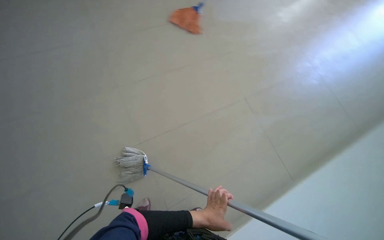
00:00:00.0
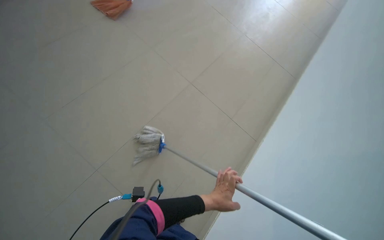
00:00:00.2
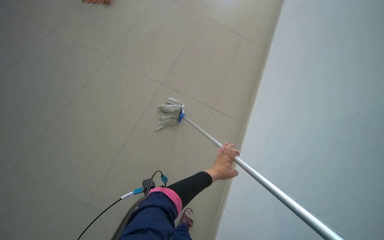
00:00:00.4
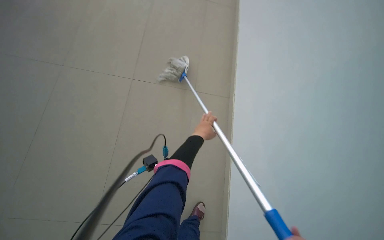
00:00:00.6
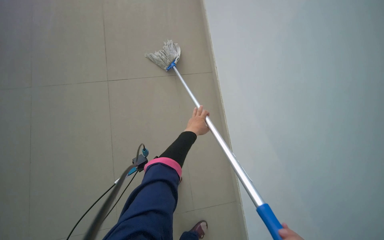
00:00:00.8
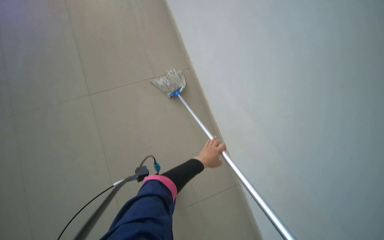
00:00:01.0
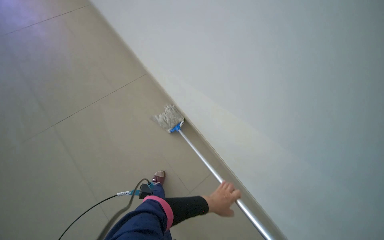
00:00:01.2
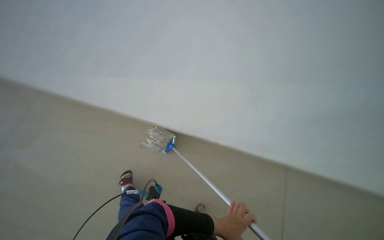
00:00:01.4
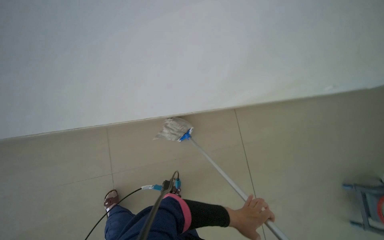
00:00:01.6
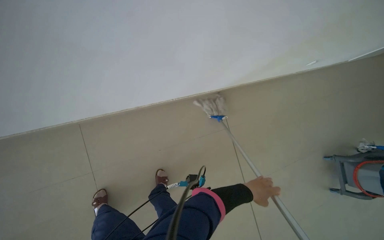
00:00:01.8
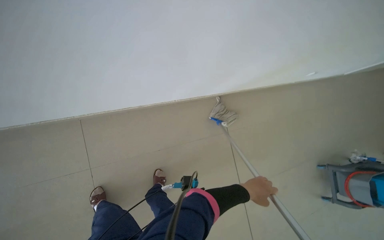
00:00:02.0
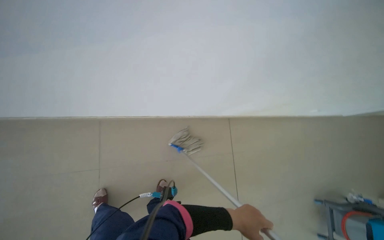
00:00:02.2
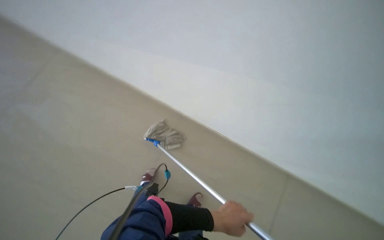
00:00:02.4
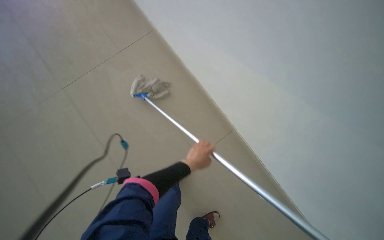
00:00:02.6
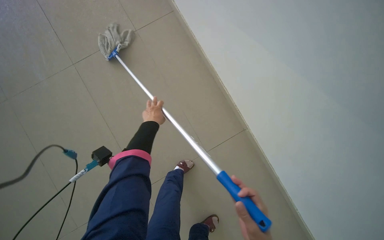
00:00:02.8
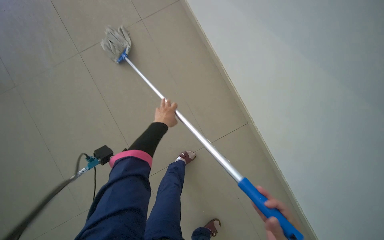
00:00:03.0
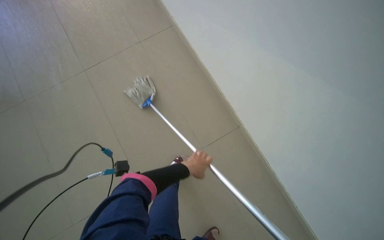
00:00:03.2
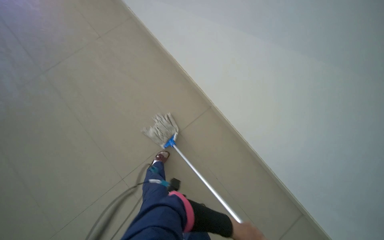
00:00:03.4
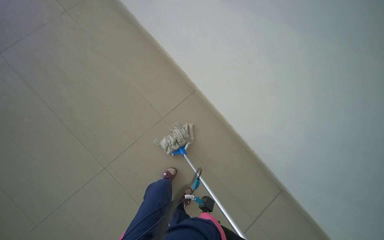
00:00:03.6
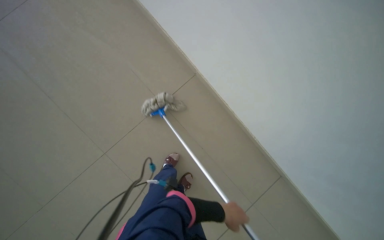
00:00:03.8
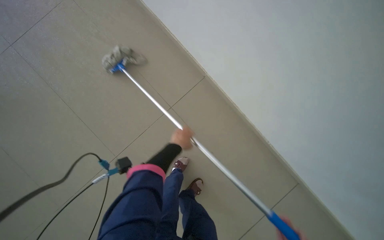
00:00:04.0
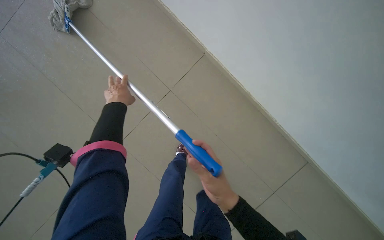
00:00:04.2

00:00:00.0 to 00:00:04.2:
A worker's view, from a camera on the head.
Job: mopping floor.
The whole recording: Mopping floor in pool area. The worker mops the tiled floor surrounding the swimming pool.
00:00:02.8 to 00:00:04.2: The left hand moves some 50 cm down the picture and comes back.

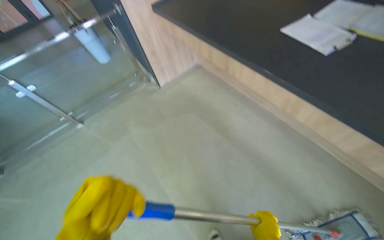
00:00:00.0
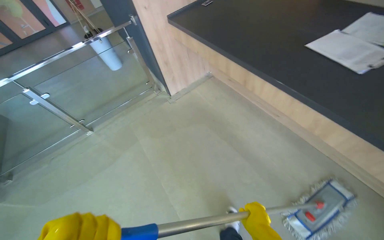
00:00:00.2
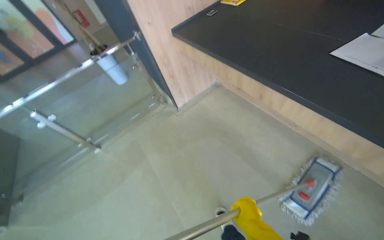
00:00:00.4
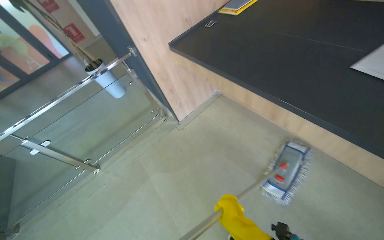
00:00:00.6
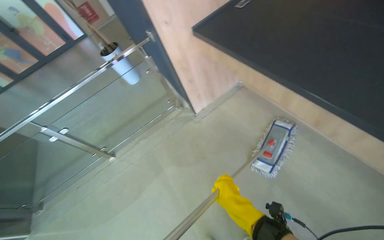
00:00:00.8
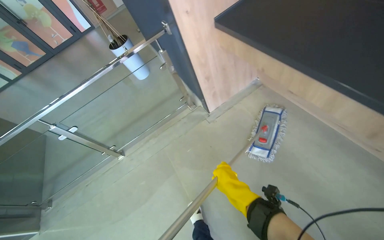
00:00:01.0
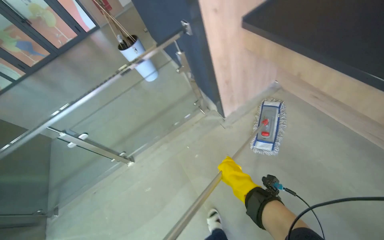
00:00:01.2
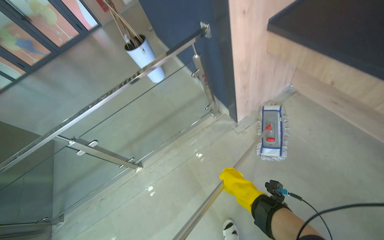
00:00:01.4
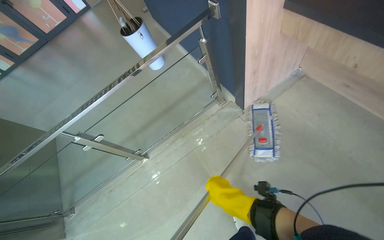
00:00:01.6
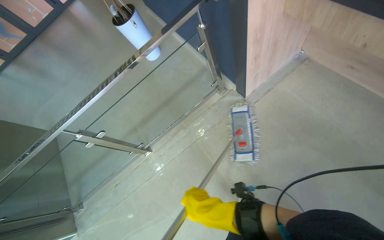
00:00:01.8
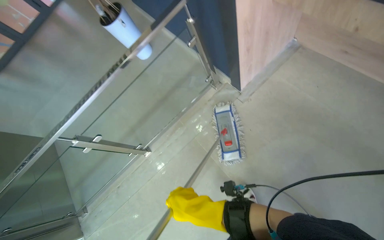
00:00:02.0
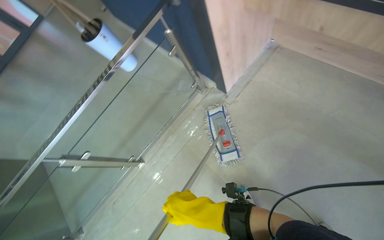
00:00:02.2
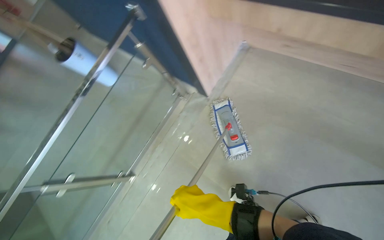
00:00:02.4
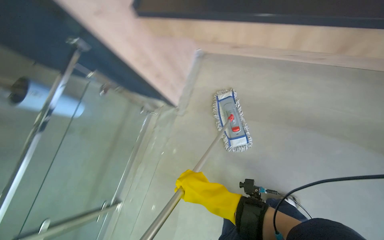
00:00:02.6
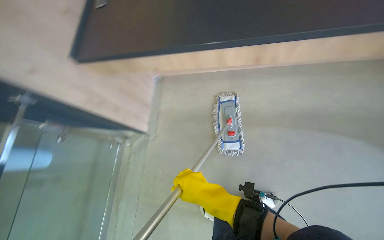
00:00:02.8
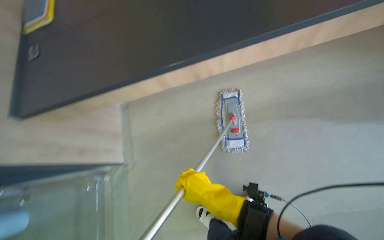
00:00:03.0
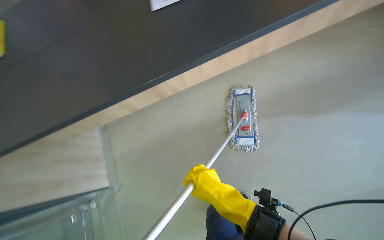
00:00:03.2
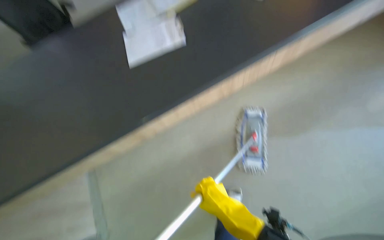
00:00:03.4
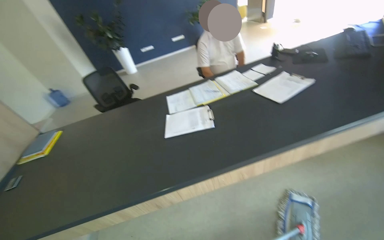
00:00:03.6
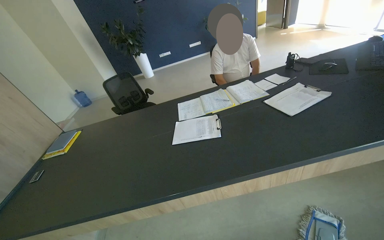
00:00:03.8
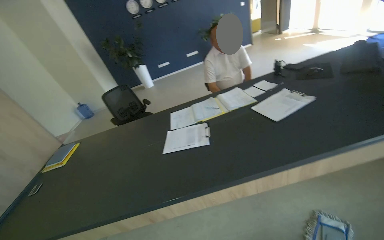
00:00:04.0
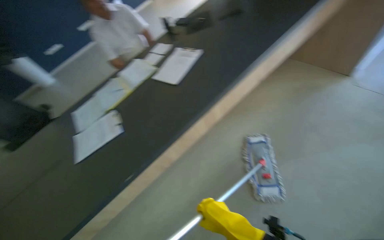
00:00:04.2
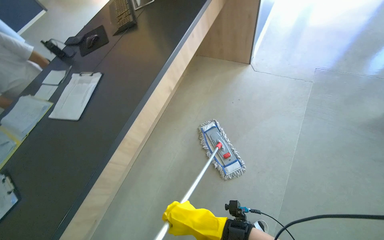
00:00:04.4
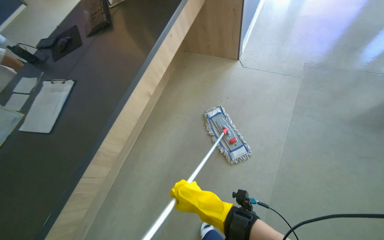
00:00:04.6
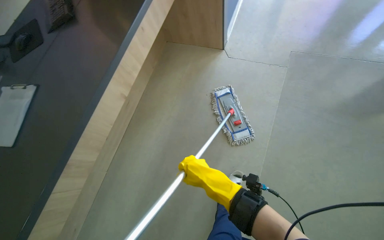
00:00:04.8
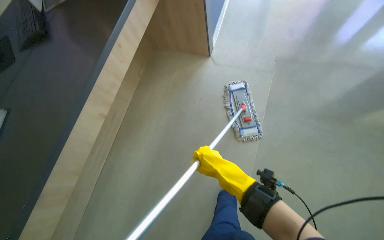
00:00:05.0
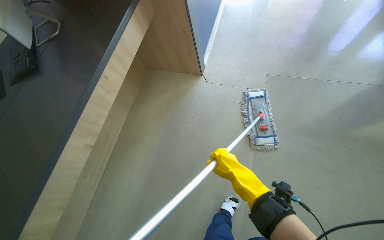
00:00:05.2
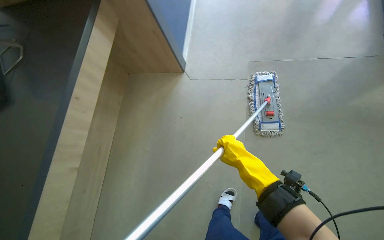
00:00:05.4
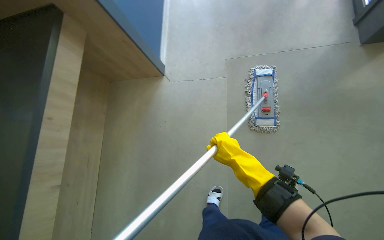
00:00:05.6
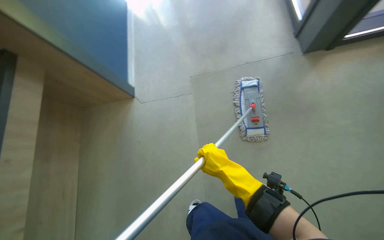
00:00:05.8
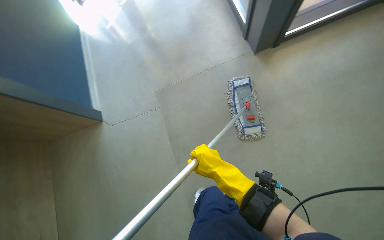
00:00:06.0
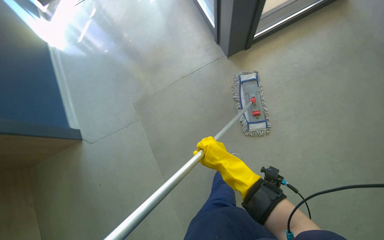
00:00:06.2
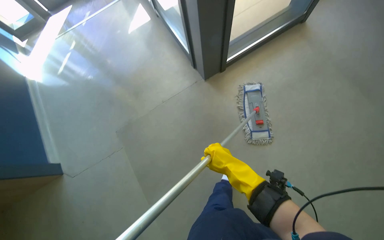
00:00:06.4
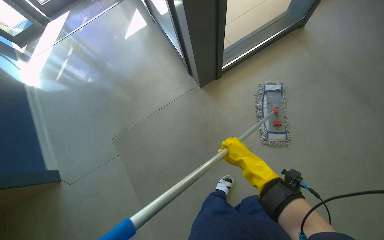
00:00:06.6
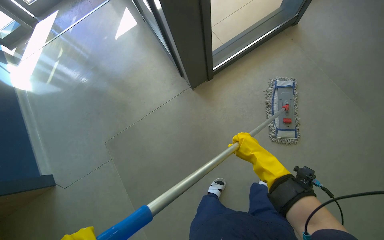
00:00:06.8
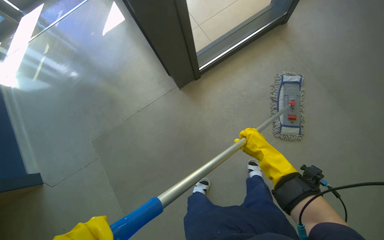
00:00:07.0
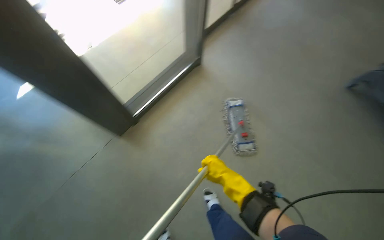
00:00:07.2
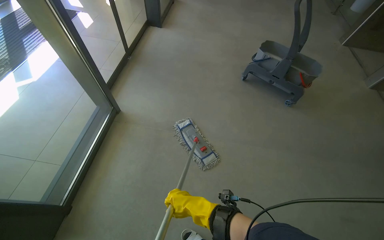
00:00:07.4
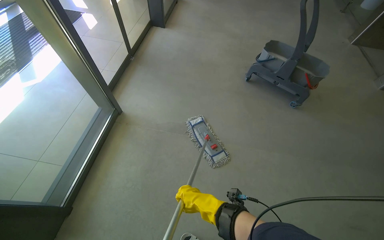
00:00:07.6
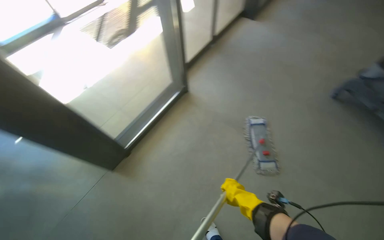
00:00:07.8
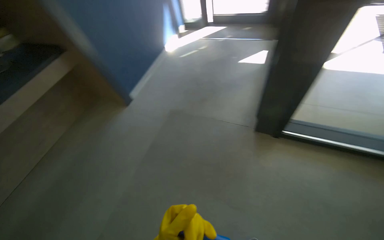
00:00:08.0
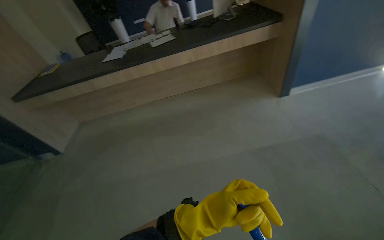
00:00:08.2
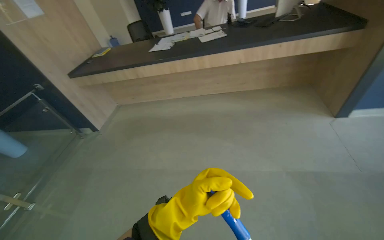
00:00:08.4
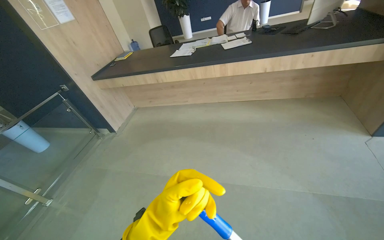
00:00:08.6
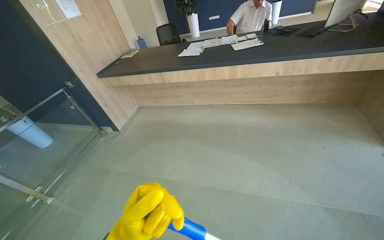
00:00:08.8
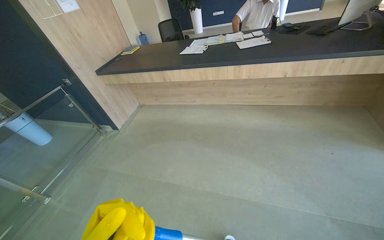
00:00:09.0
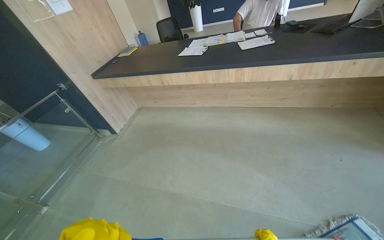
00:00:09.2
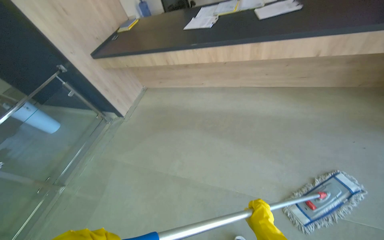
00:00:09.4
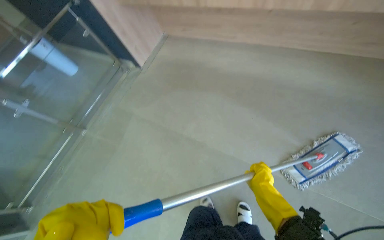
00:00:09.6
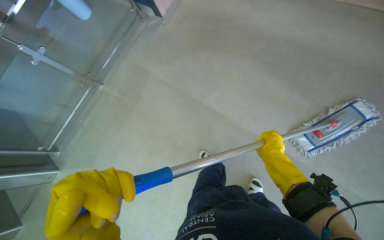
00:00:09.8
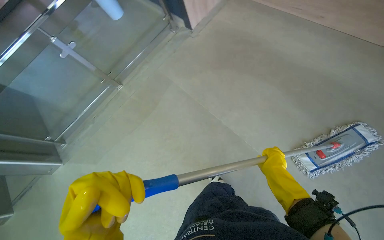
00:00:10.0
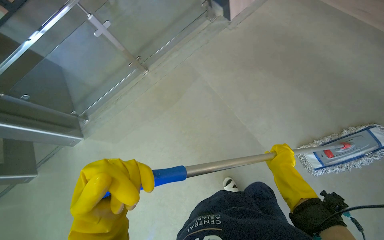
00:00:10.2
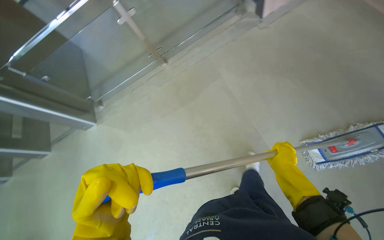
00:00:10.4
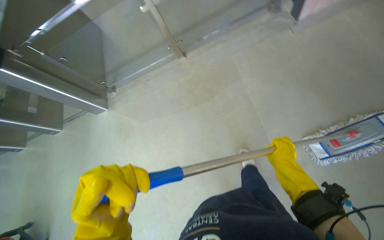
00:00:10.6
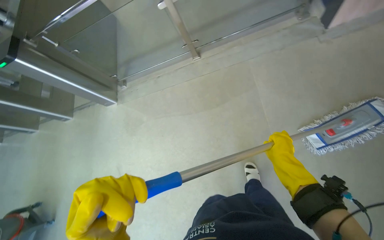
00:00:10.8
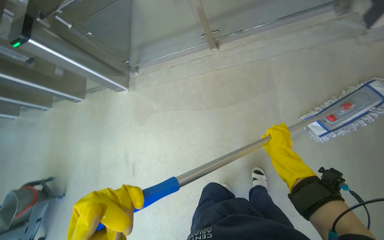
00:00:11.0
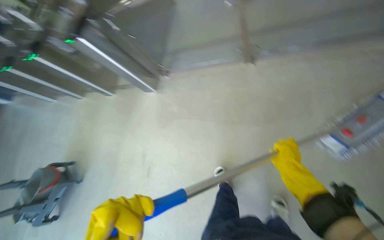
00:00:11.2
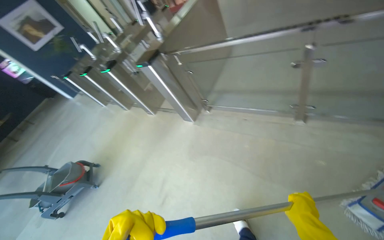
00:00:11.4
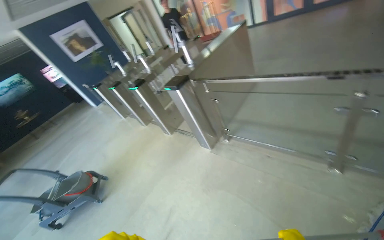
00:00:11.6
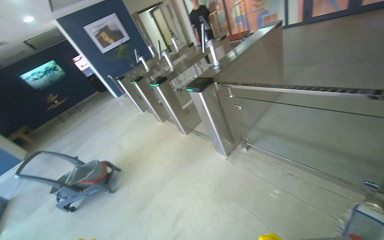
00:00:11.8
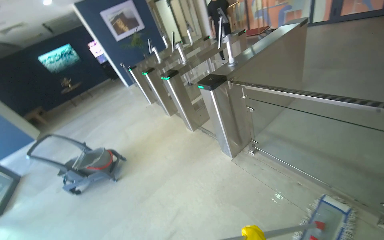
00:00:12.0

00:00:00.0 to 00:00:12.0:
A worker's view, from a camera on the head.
Job: mopping floor.
The whole recording: Mopping entrance floor. The worker cleans the mop head and mops the floor near the entrance and turnstiles.
00:00:00.0 to 00:00:01.6: The wearer moves roughly 1 m.
00:00:01.6 to 00:00:03.0: The head rotates some 50 degrees to the right.
00:00:04.4 to 00:00:06.0: The head travels about 1 m. The head turns to the right by approximately 45 degrees.
00:00:06.0 to 00:00:07.6: The wearer's head swings approximately 55 degrees to the right. The view tilts some 30 degrees upward.
00:00:07.6 to 00:00:09.0: The head travels roughly 90 cm. The head turns to the left by about 175 degrees. The view tilts about 15 degrees downward.
00:00:09.0 to 00:00:10.4: The wearer moves roughly 60 cm. The wearer looks some 45 degrees further to the left. The view tips downward by some 40 degrees.
00:00:10.4 to 00:00:12.0: The camera is carried some 60 cm. The wearer looks approximately 75 degrees further to the left.

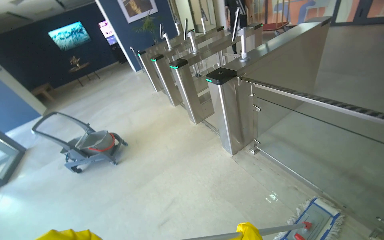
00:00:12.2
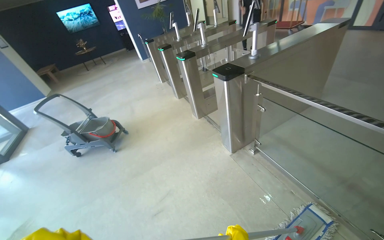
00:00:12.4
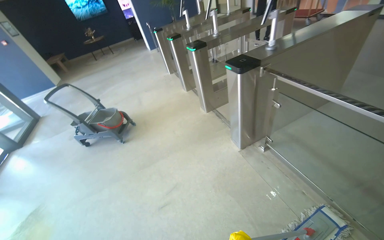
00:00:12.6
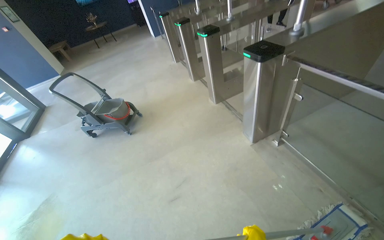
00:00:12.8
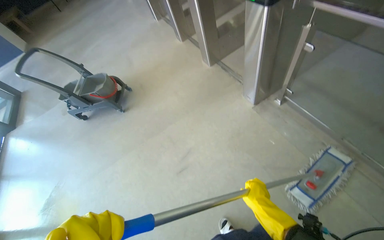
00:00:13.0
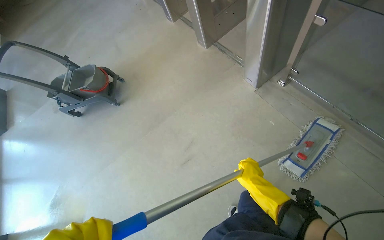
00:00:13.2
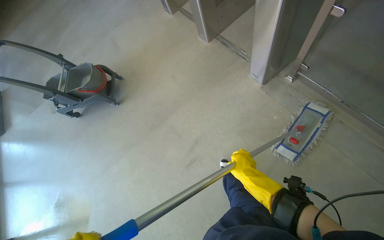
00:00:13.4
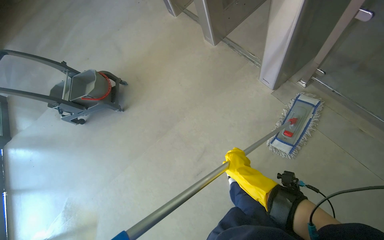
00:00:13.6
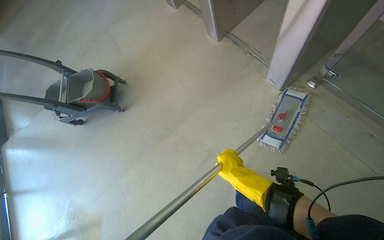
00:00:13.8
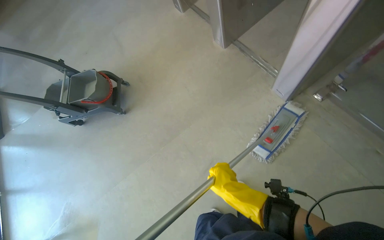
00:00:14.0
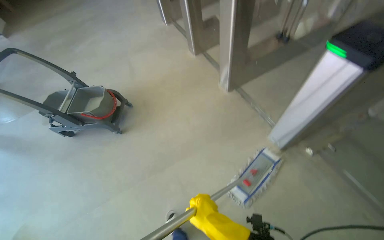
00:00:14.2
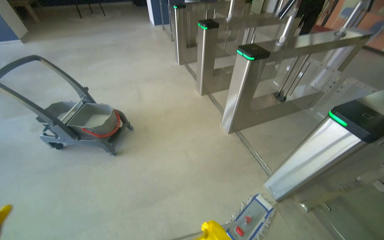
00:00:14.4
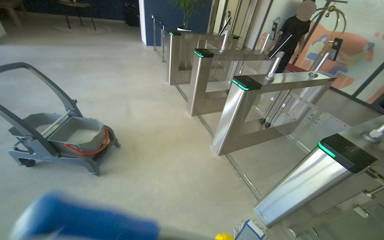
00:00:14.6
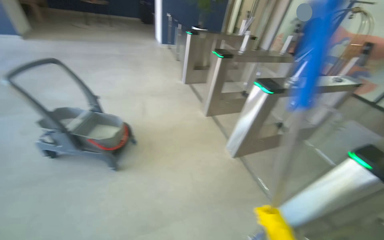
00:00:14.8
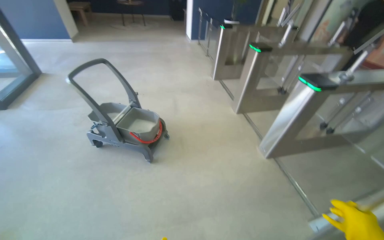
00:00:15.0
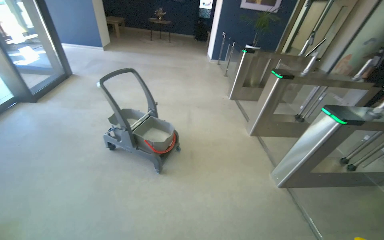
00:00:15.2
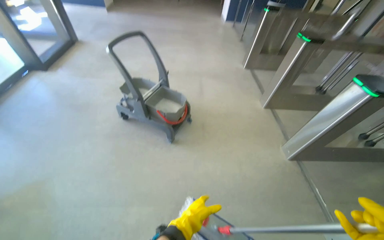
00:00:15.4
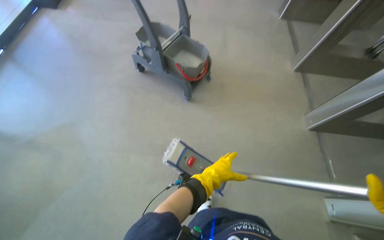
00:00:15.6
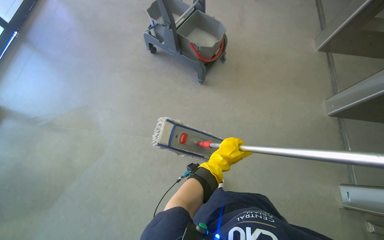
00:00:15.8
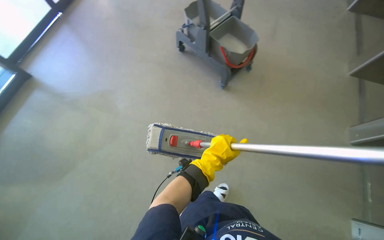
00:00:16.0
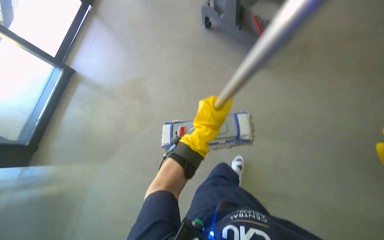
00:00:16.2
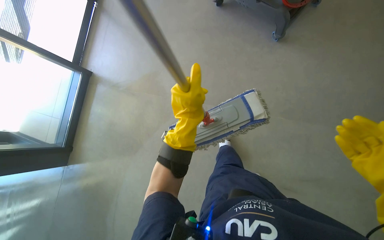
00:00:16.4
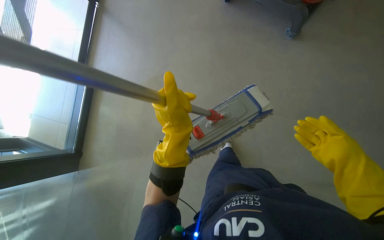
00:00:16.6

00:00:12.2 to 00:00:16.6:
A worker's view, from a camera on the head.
Job: mopping floor.
The whole recording: Mopping entrance floor. The worker cleans the mop head and mops the floor near the entrance and turnstiles.
00:00:12.2 to 00:00:13.6: The camera travels some 60 cm. The view tips downward by approximately 30 degrees.
00:00:13.6 to 00:00:15.2: The wearer moves approximately 70 cm. The view tilts about 35 degrees upward. The scene turns about 40 degrees clockwise in the picture.
00:00:15.2 to 00:00:16.6: The head rotates roughly 30 degrees to the left. The view tips downward by some 35 degrees.
